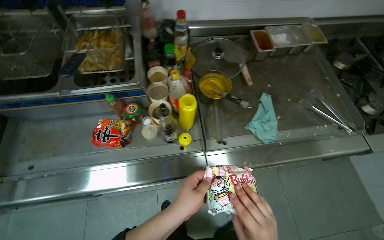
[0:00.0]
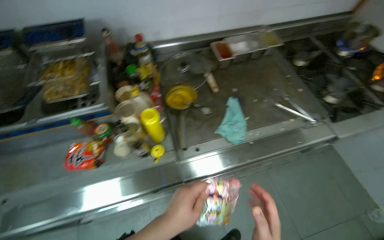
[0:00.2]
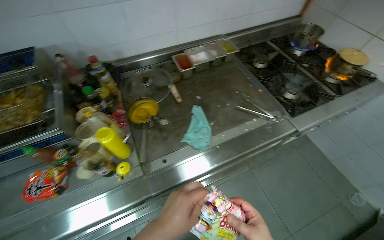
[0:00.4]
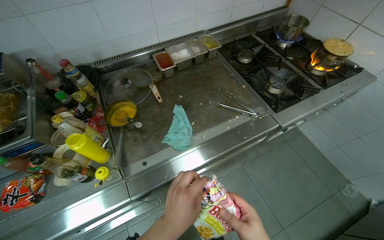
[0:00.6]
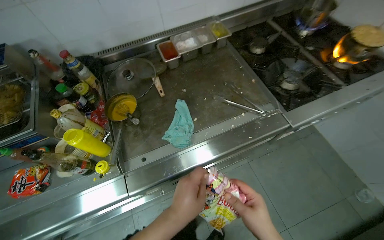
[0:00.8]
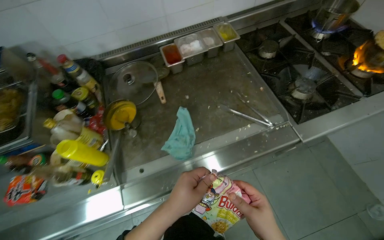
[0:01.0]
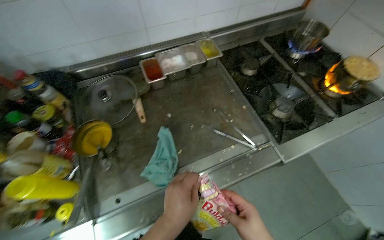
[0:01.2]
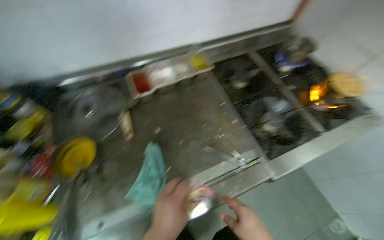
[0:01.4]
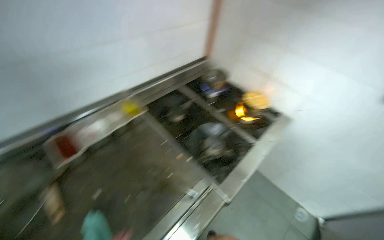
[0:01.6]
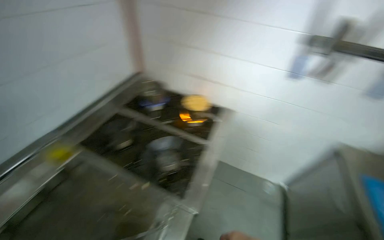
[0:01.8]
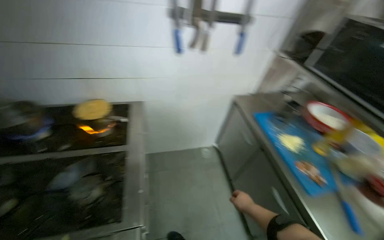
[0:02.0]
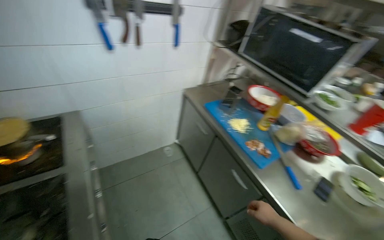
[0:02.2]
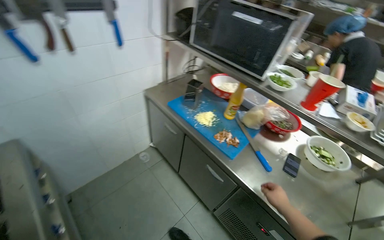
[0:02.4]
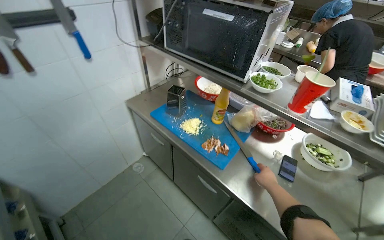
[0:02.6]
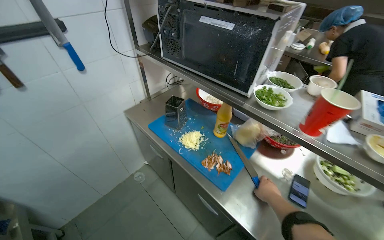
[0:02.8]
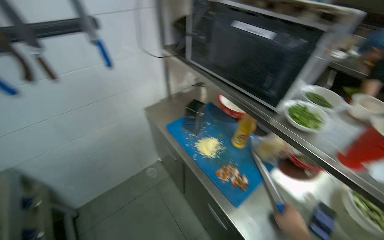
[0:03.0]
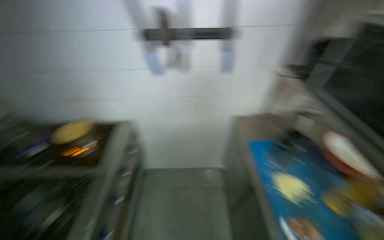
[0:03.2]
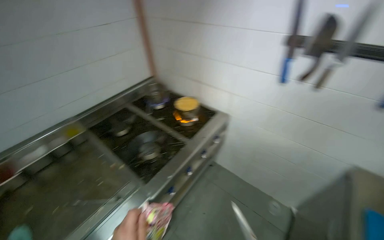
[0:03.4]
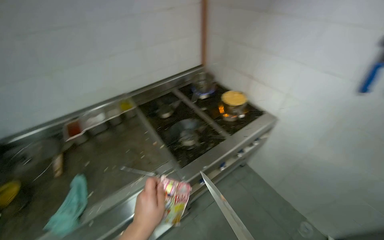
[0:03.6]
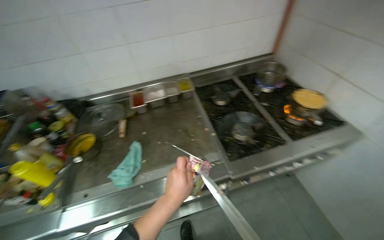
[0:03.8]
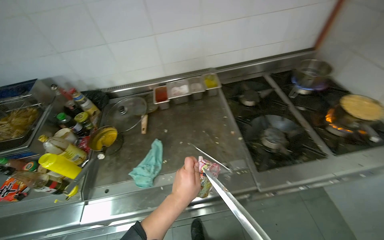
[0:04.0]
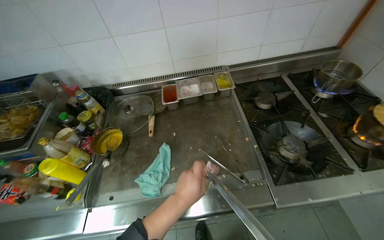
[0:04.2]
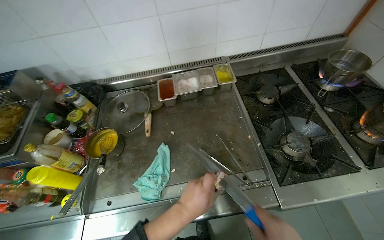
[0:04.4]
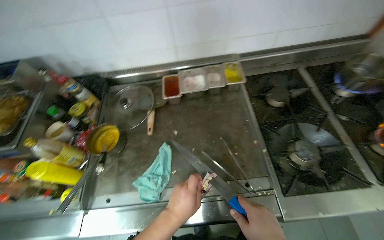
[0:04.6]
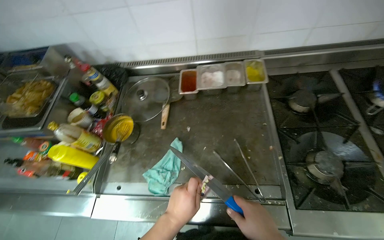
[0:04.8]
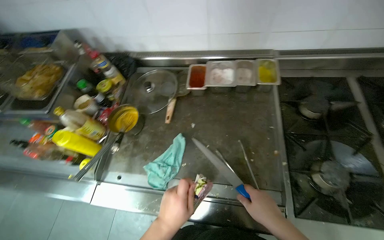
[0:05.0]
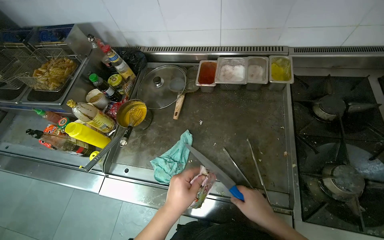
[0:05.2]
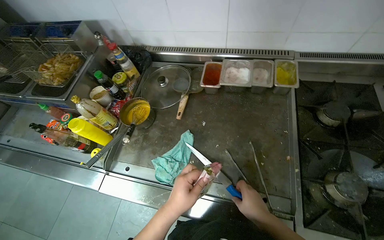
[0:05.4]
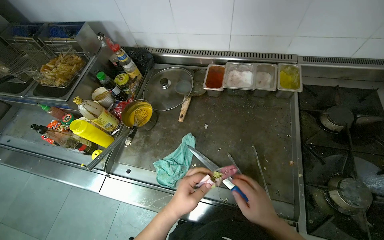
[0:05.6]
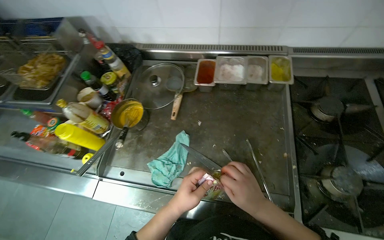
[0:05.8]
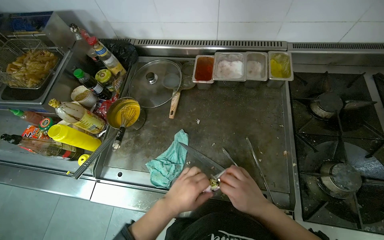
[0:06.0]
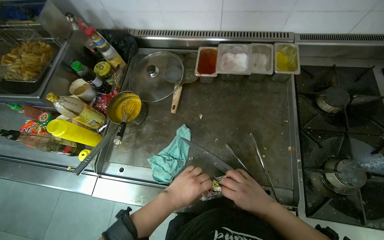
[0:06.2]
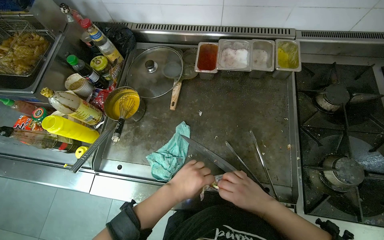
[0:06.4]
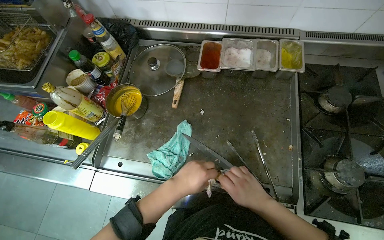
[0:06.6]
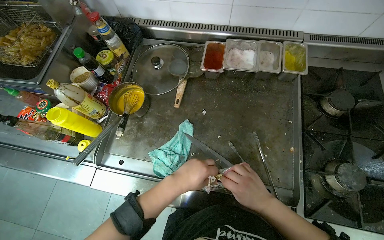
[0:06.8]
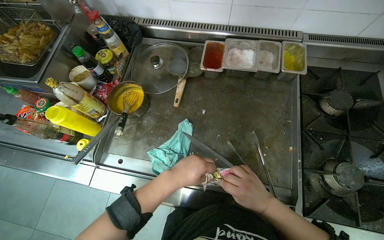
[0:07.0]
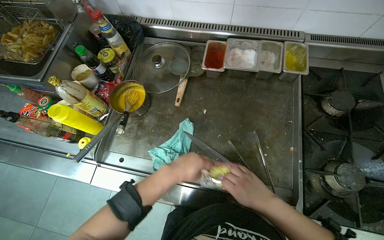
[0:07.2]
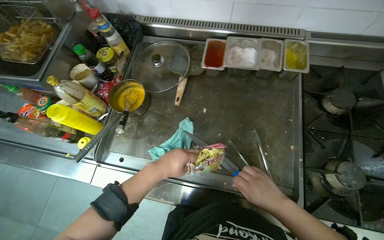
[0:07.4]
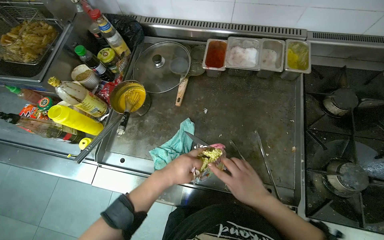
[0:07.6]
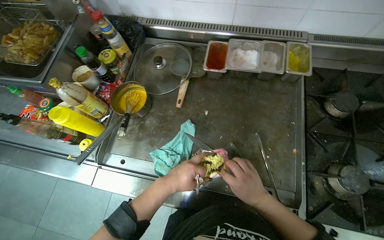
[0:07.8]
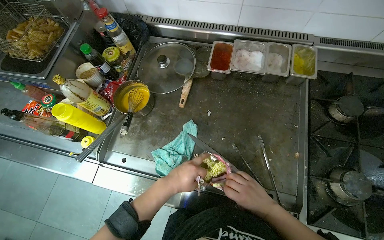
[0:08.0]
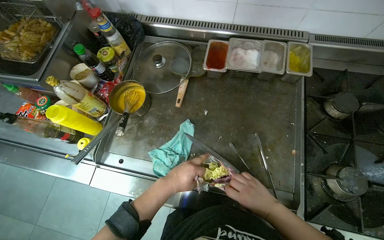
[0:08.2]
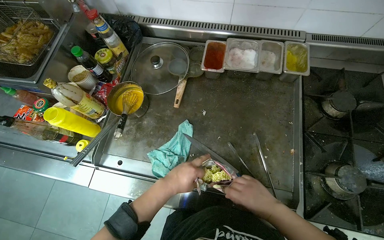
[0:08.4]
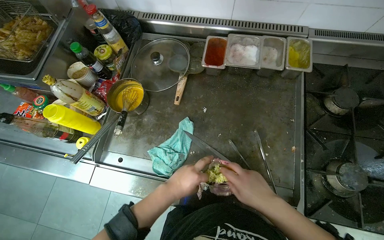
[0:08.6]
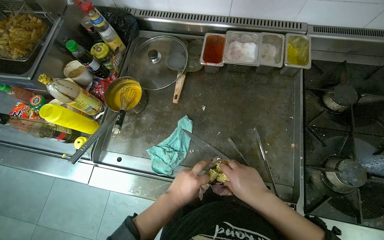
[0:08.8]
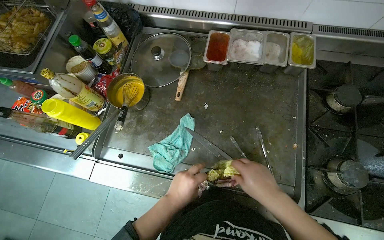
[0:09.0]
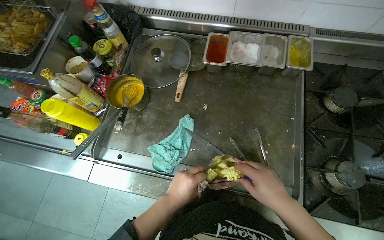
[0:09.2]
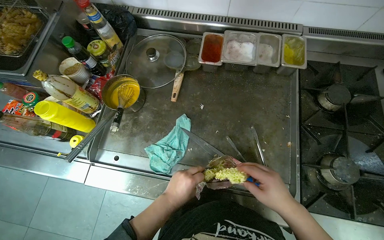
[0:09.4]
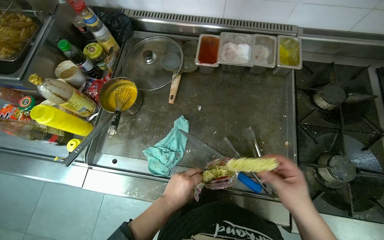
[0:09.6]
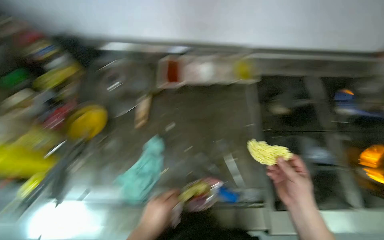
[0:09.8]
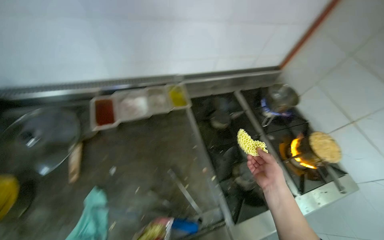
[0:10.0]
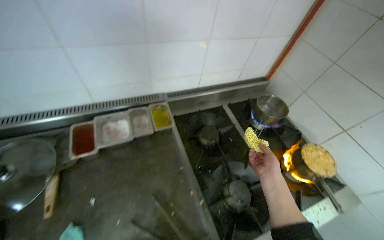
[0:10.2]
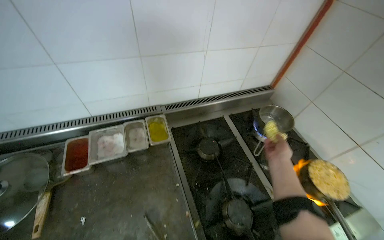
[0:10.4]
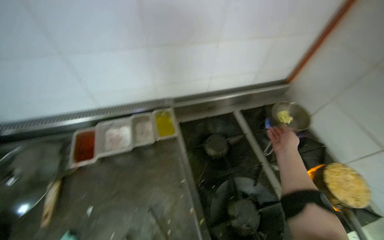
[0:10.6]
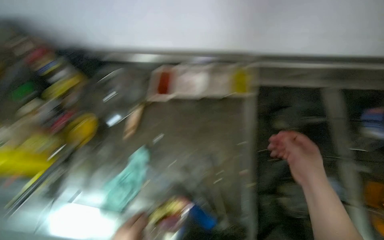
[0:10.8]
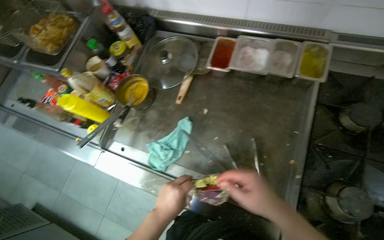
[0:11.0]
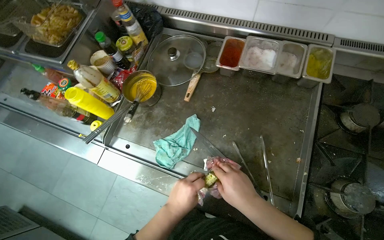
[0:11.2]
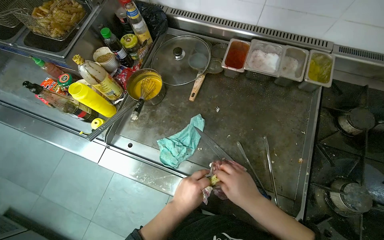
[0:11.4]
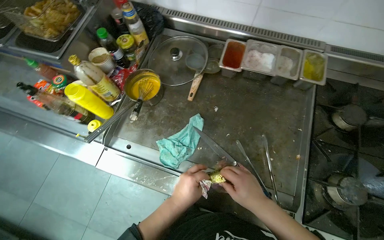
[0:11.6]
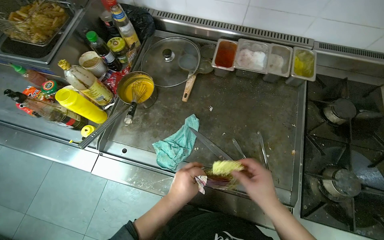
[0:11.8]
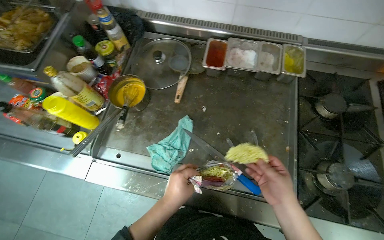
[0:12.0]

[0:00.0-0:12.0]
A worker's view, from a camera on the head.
Job: cooking food.
The whole recording: Cooking instant noodles. The worker opens packages, adds noodles and seasoning to a pot, and stirs them on the stove.
0:00.0 to 0:01.6: The camera is carried roughly 70 cm. The wearer looks approximately 35 degrees further to the right.
0:01.6 to 0:03.0: The camera travels about 70 cm. The head rotates some 85 degrees to the right.
0:03.0 to 0:04.4: The camera is carried approximately 70 cm. The head turns to the left by approximately 120 degrees. The camera pitches downward, by some 10 degrees.
0:06.0 to 0:07.6: The hands stay close to where they were, moving slightly.
0:07.6 to 0:09.0: The hands are busy where they are.
0:09.0 to 0:10.4: The head turns to the right by roughly 35 degrees. The wearer looks about 20 degrees further upward.
0:10.4 to 0:12.0: The wearer looks roughly 30 degrees further to the left. The view tilts approximately 20 degrees downward.

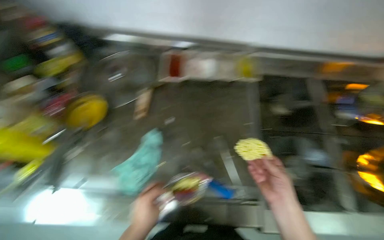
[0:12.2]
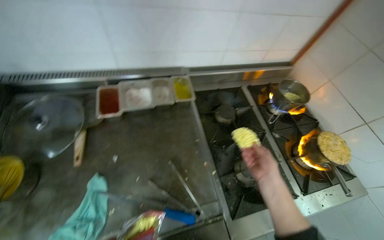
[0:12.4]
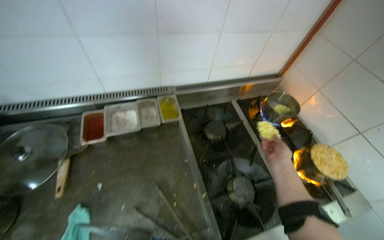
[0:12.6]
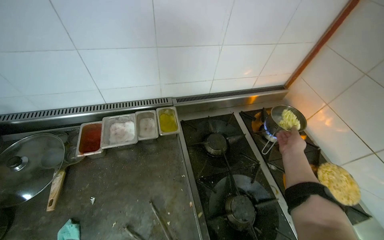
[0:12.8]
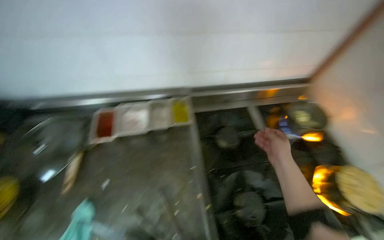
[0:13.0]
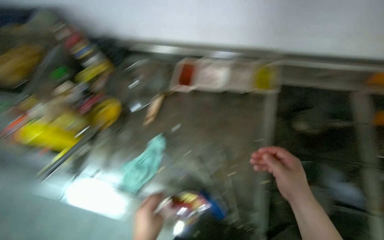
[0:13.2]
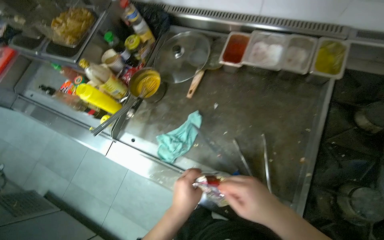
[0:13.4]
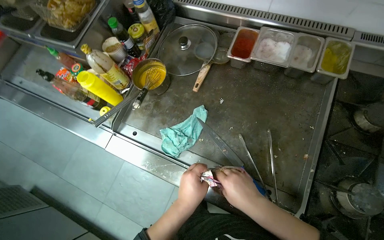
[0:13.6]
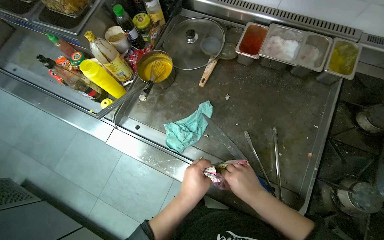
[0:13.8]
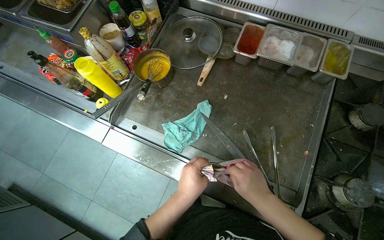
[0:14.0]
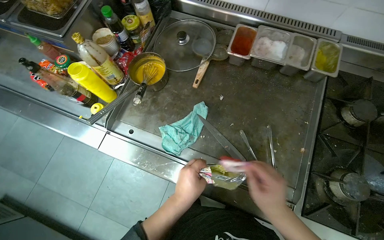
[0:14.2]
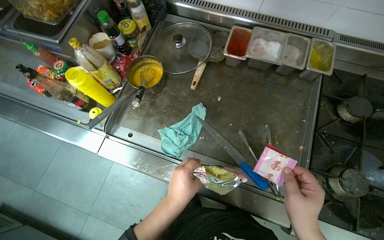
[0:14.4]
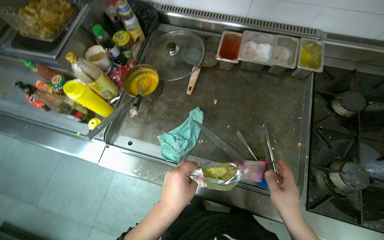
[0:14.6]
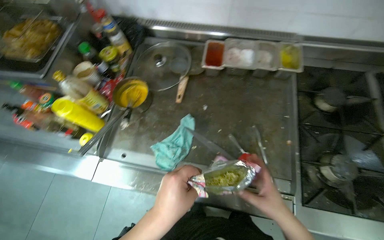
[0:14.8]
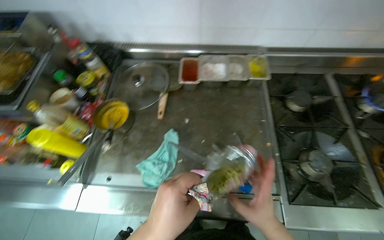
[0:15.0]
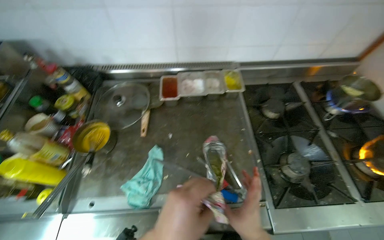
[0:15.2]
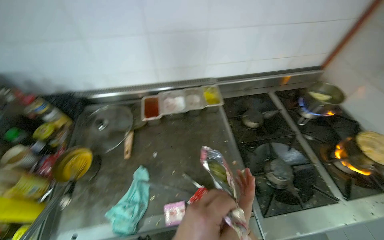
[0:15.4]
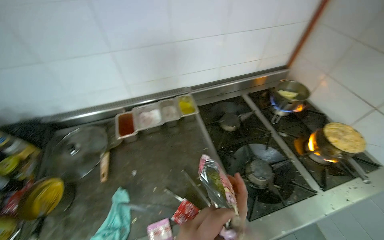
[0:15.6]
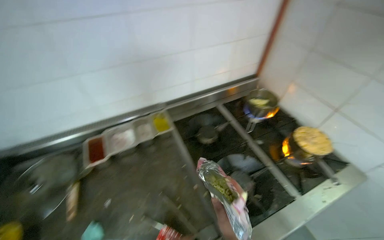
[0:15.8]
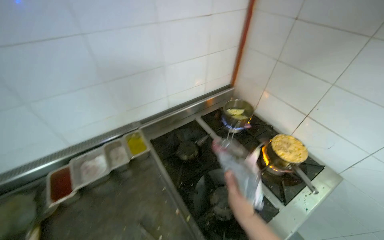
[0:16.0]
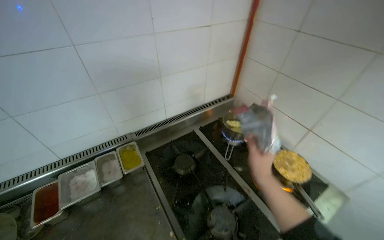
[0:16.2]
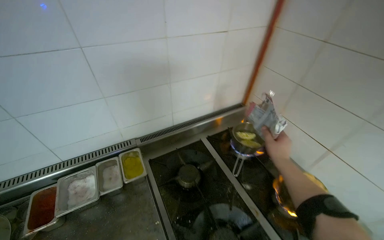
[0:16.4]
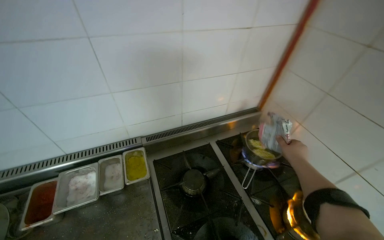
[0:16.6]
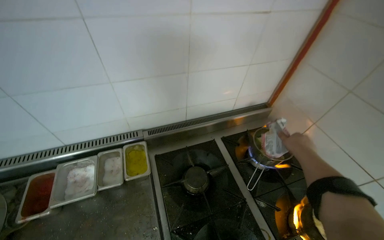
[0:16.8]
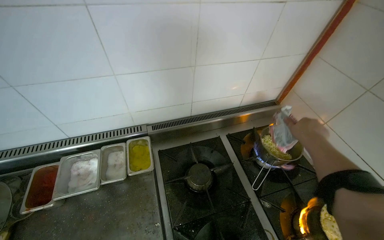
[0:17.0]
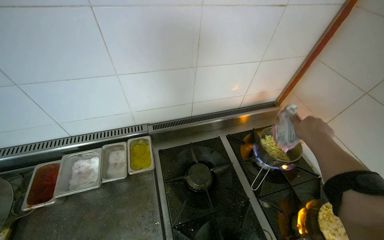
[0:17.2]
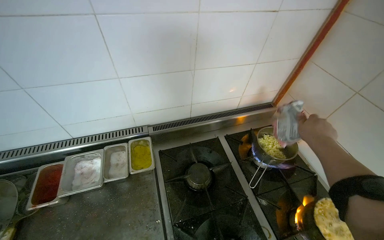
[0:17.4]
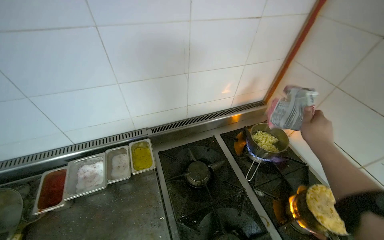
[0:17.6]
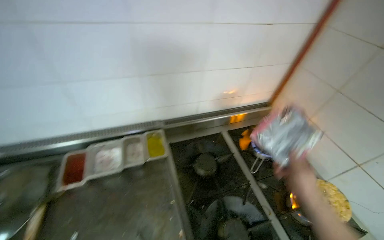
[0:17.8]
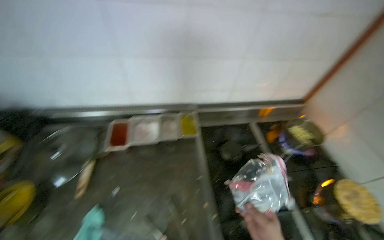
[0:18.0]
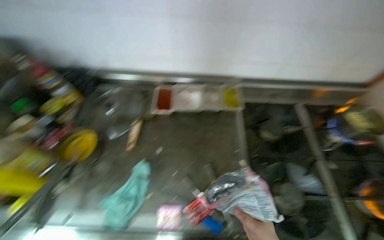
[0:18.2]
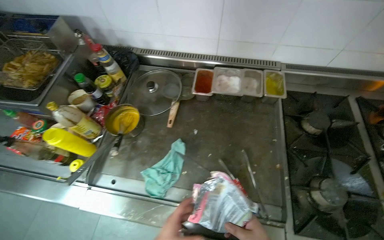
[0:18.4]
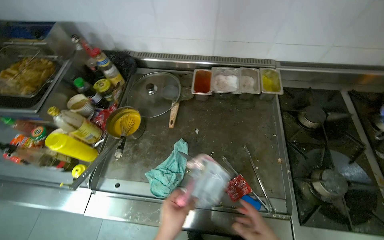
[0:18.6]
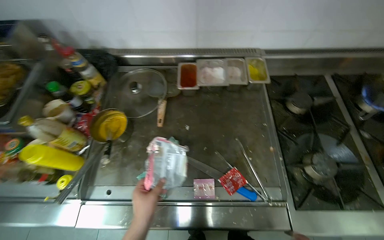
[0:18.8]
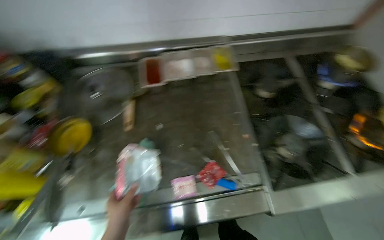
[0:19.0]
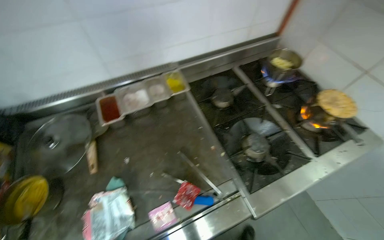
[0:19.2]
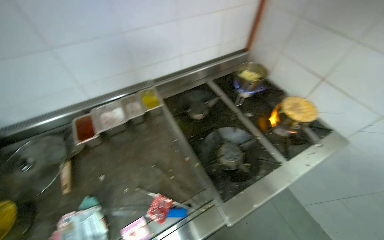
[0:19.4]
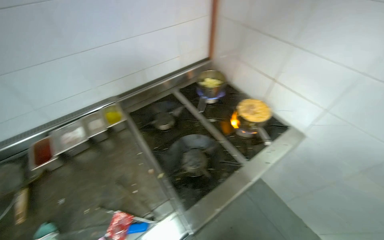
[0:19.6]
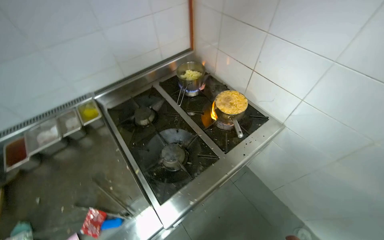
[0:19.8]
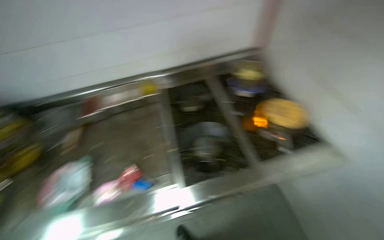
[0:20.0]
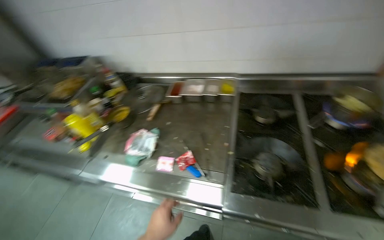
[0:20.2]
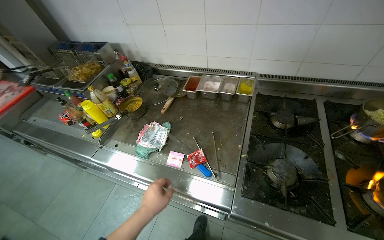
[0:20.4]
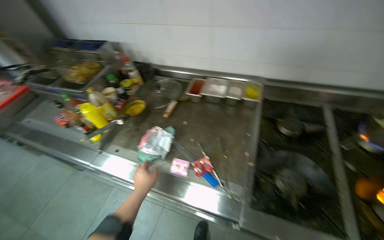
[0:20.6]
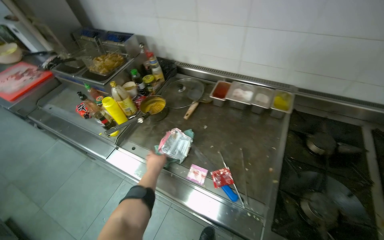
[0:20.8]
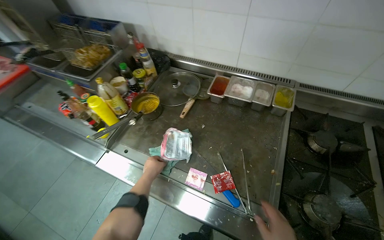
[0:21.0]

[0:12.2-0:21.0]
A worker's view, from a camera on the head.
Job: cooking food.
The whole recording: Cooking instant noodles. The worker opens packages, adds noodles and seasoning to a pot, and stirs them on the stove.
0:13.6 to 0:15.2: The wearer's head swings roughly 30 degrees to the right. The camera pitches upward, by approximately 15 degrees.
0:15.2 to 0:16.6: The wearer moves some 40 cm. The head rotates some 20 degrees to the right. The camera pitches upward, by some 15 degrees.
0:18.0 to 0:19.6: Everything in view rotates about 30 degrees counterclockwise.
0:19.6 to 0:21.0: The wearer looks about 60 degrees further to the left.
